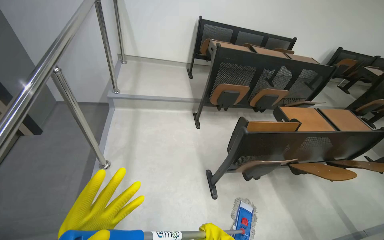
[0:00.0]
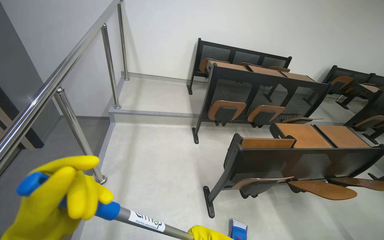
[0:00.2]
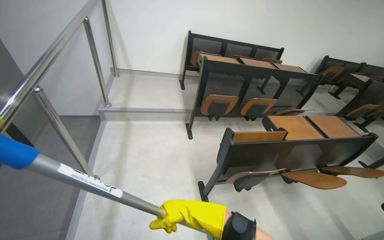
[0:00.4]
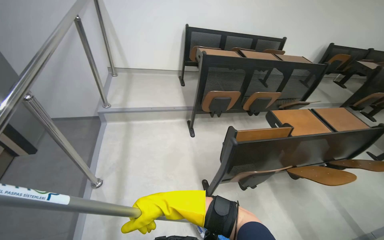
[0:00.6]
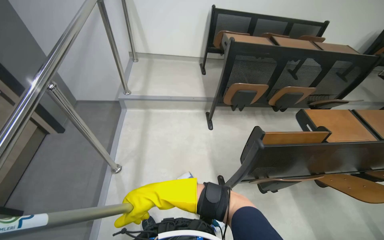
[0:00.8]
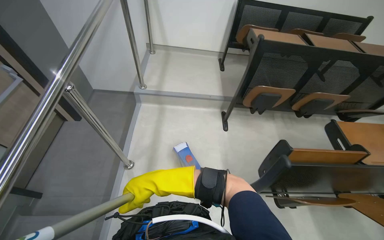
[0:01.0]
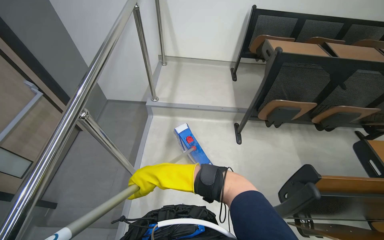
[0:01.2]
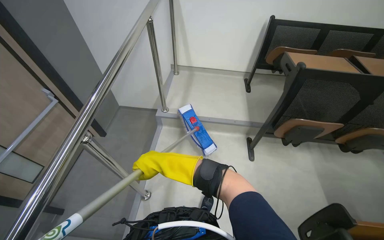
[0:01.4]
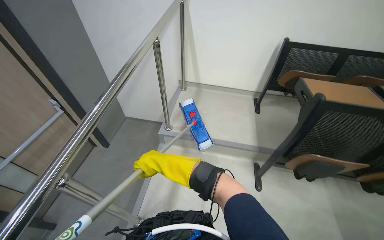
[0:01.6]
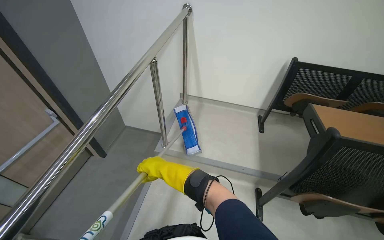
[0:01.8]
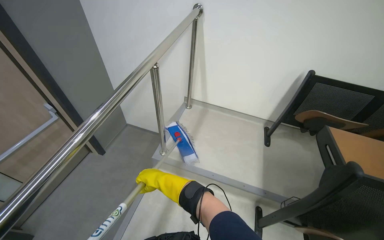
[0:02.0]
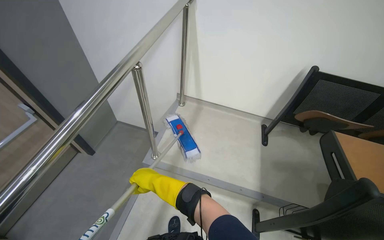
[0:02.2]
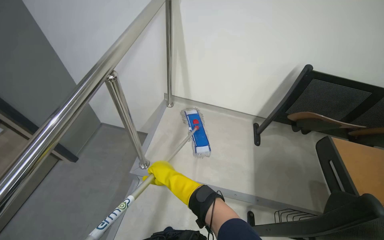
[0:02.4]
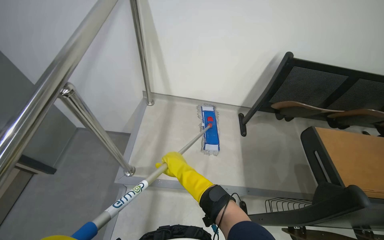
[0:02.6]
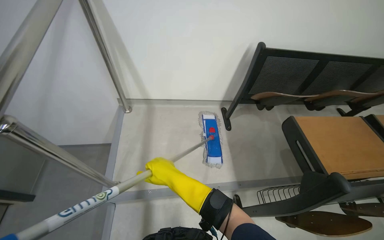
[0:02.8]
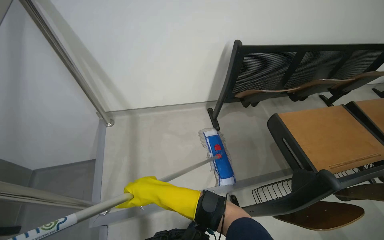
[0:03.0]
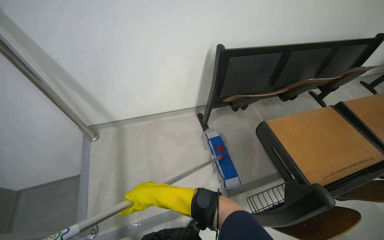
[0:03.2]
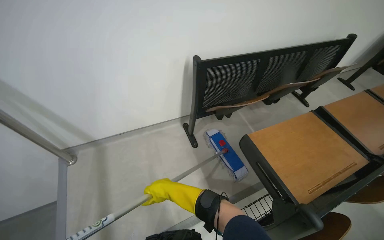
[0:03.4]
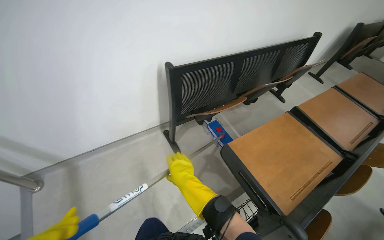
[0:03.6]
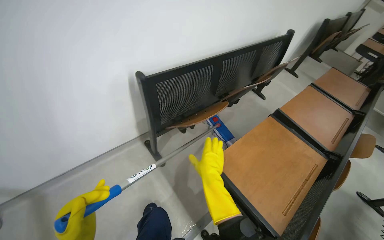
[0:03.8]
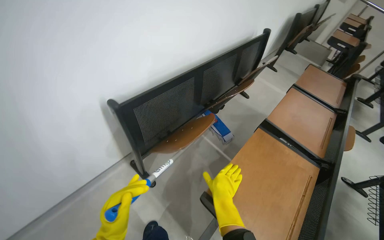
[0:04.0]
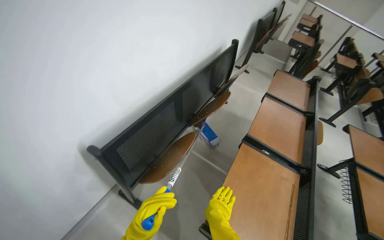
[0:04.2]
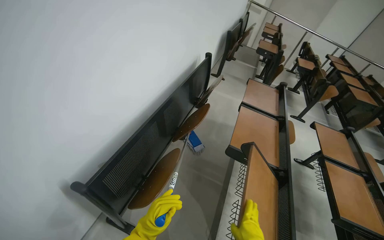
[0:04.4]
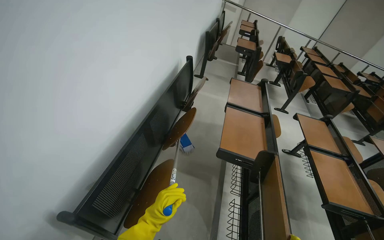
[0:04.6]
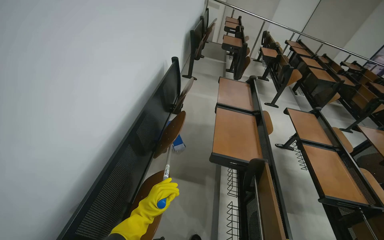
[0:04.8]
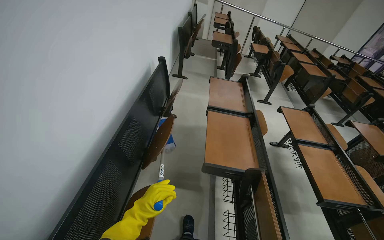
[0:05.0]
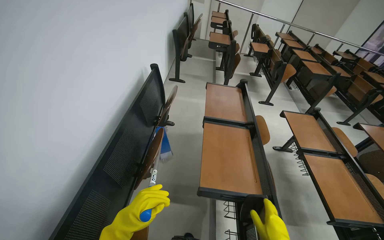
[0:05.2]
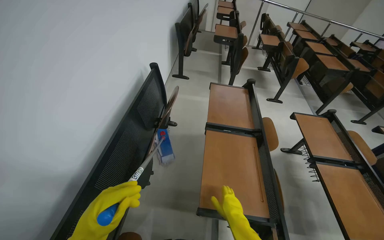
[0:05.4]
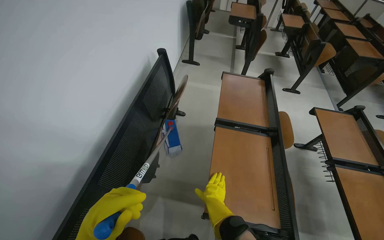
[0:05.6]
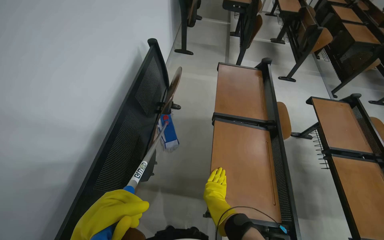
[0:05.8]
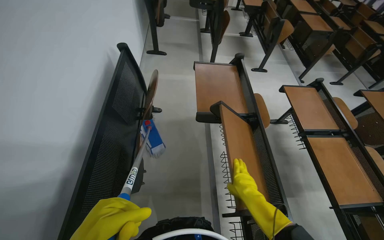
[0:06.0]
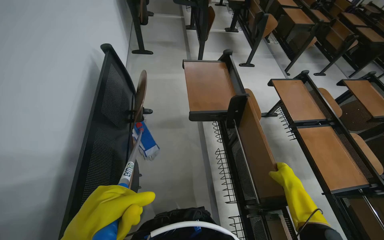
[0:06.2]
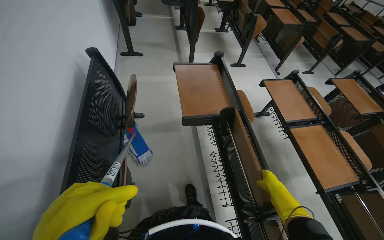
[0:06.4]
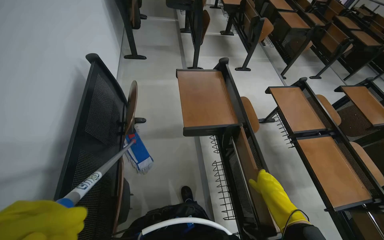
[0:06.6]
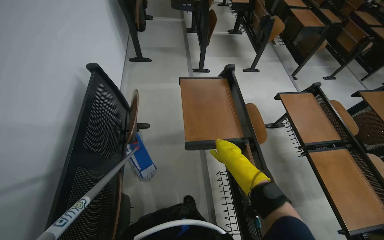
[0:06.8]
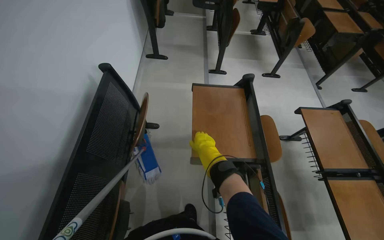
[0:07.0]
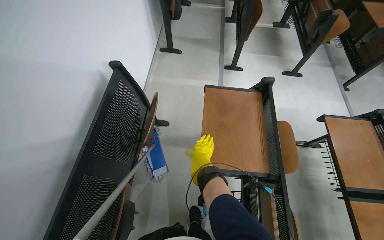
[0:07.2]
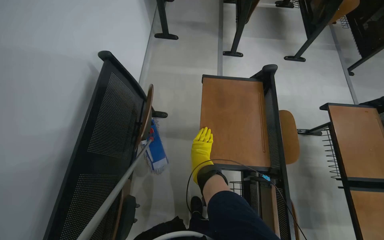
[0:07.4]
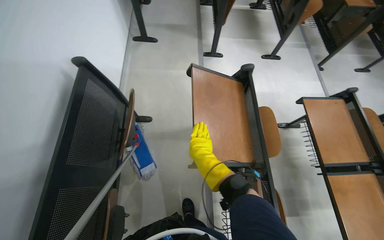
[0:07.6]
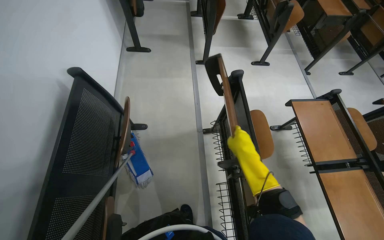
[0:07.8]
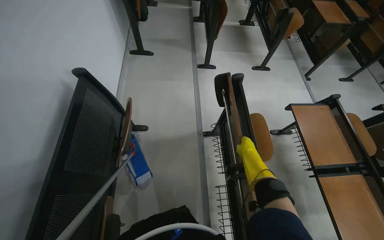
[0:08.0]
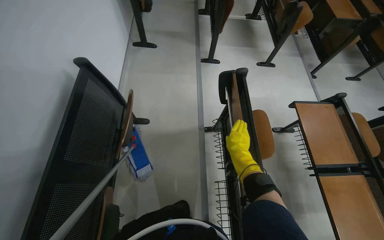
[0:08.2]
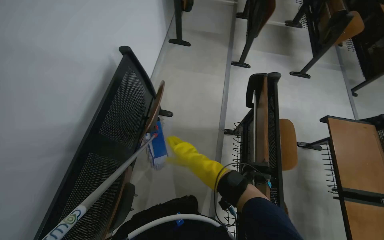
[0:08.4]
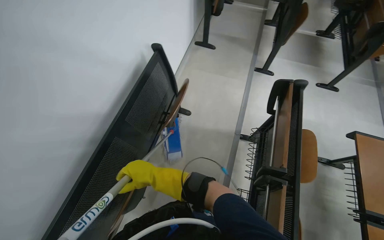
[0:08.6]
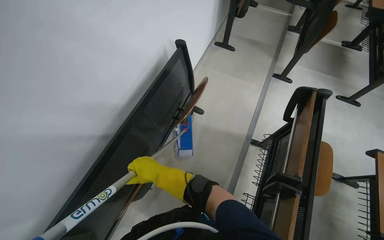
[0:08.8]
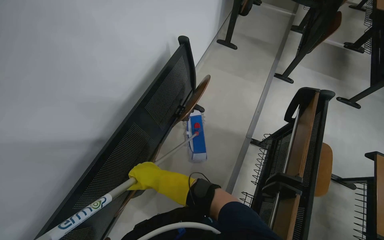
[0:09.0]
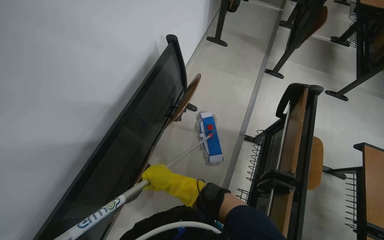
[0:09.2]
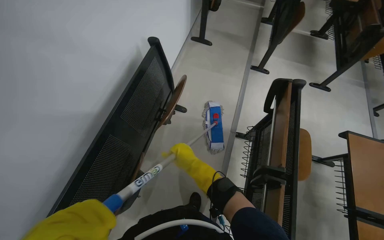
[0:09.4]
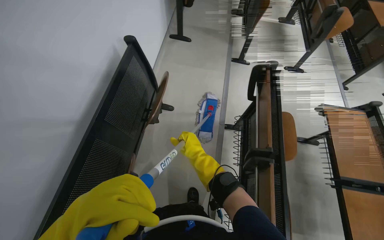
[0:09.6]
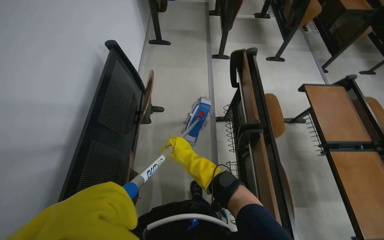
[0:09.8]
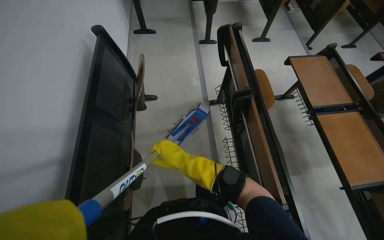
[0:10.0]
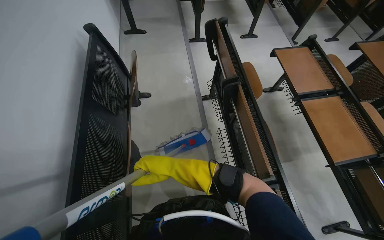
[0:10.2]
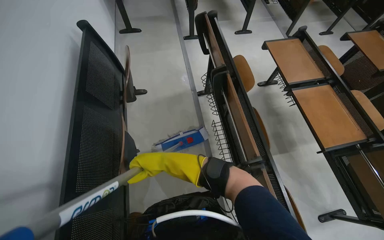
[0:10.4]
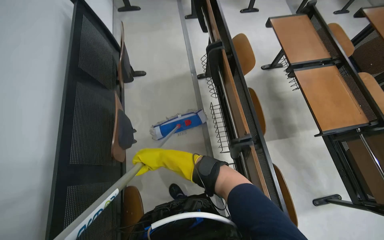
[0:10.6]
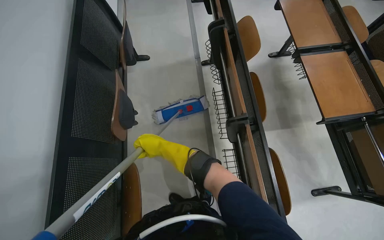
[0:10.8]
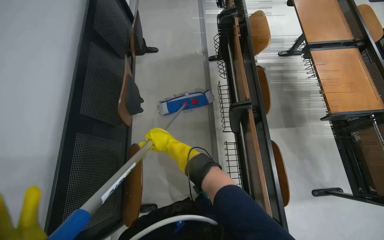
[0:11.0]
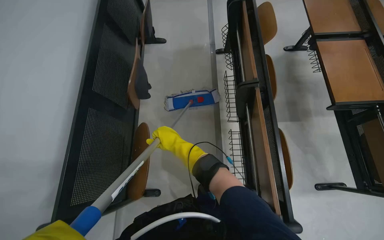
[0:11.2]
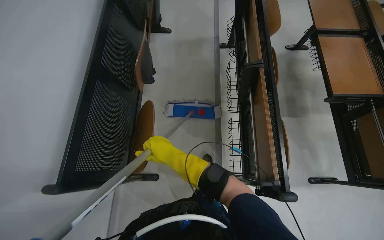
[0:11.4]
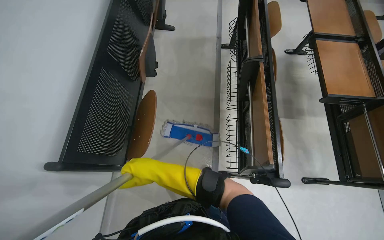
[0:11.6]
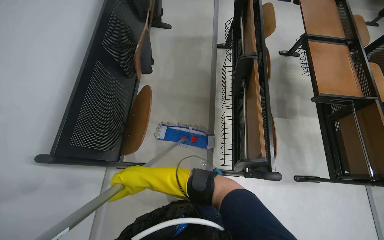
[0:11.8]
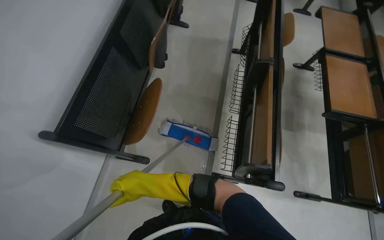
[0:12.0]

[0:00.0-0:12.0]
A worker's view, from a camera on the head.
Job: mopping floor.
The whole recording: Mopping lecture hall floor. The worker washes the mop, then mops the floor of the lecture hall, moving between rows of desks.
0:01.6 to 0:03.0: The camera travels about 70 cm. The head turns to the right by approximately 25 degrees.
0:03.0 to 0:04.4: The head travels some 70 cm. The head rotates approximately 55 degrees to the right.
0:04.4 to 0:06.0: The wearer moves some 70 cm. The head rotates roughly 25 degrees to the right. The view tilts about 15 degrees downward.
0:06.0 to 0:07.6: The camera travels some 50 cm.
0:07.6 to 0:09.0: The wearer looks roughly 30 degrees further to the left. The right hand goes some 35 cm to the left and down the picture.
0:09.0 to 0:10.4: The head turns to the right by roughly 40 degrees. The right hand reaches approximately 20 cm to the right, then returns.
0:10.4 to 0:12.0: The wearer moves roughly 50 cm.

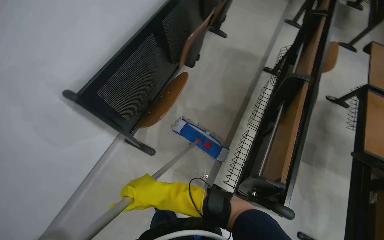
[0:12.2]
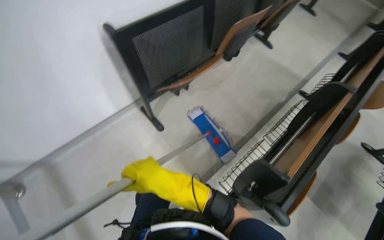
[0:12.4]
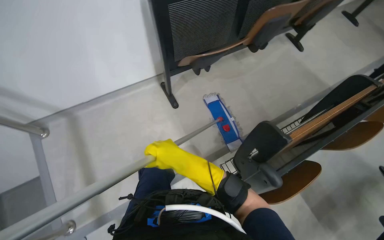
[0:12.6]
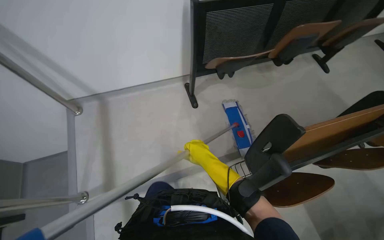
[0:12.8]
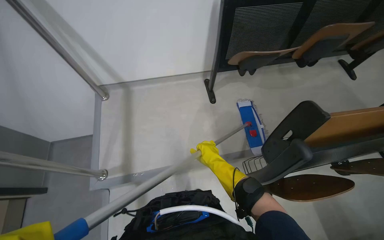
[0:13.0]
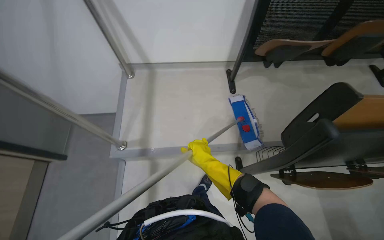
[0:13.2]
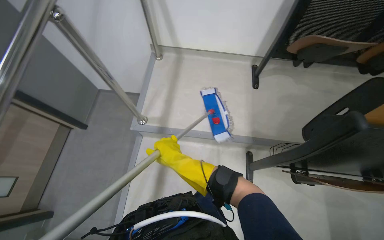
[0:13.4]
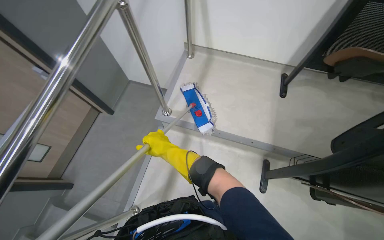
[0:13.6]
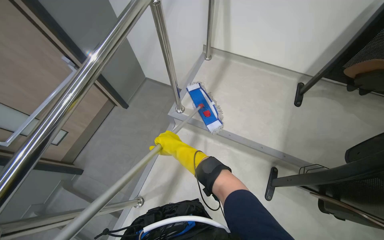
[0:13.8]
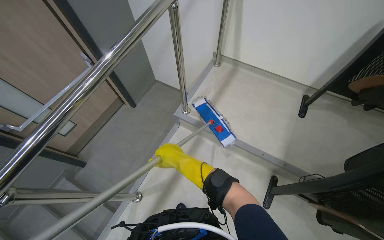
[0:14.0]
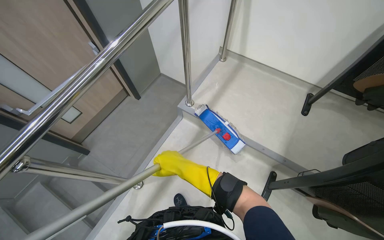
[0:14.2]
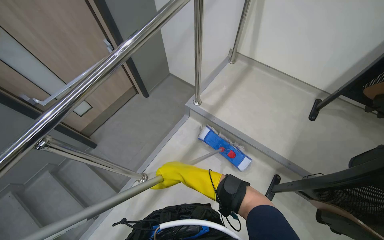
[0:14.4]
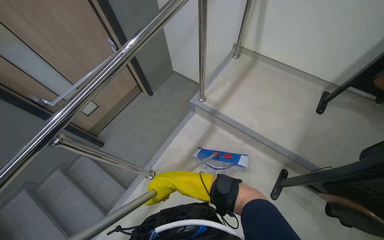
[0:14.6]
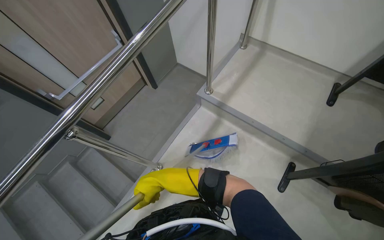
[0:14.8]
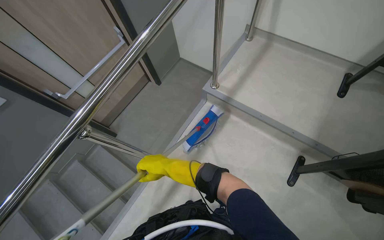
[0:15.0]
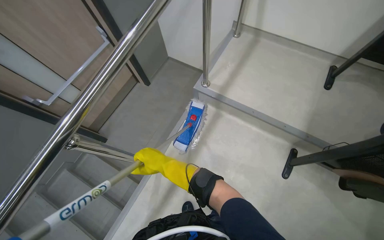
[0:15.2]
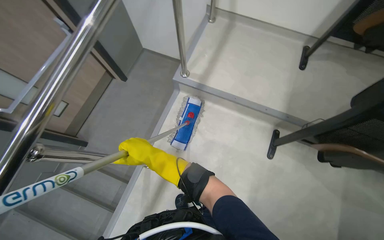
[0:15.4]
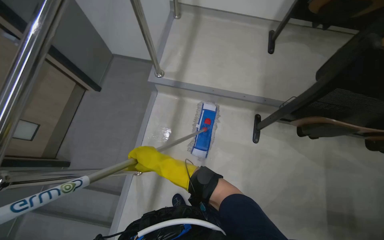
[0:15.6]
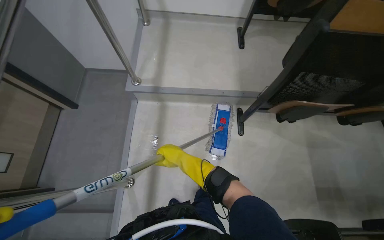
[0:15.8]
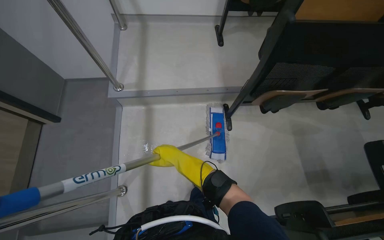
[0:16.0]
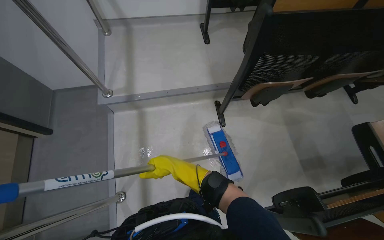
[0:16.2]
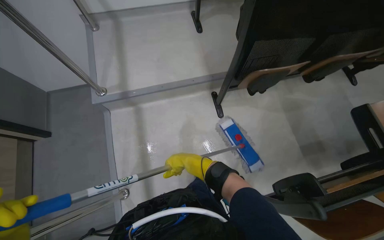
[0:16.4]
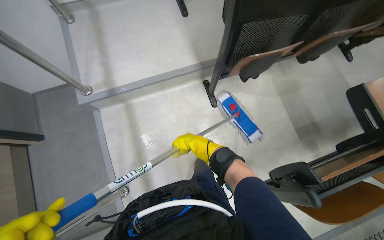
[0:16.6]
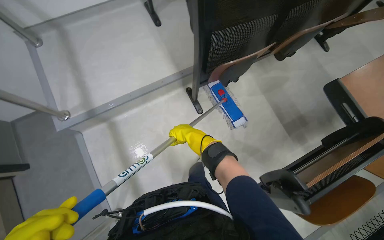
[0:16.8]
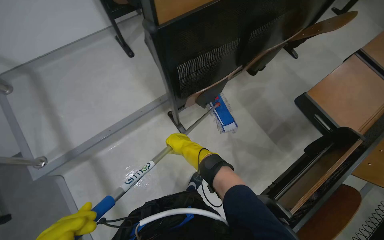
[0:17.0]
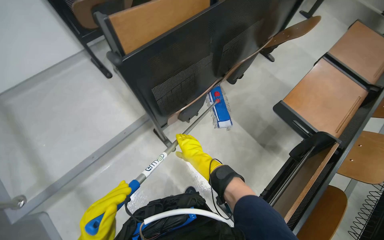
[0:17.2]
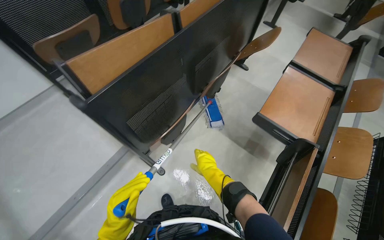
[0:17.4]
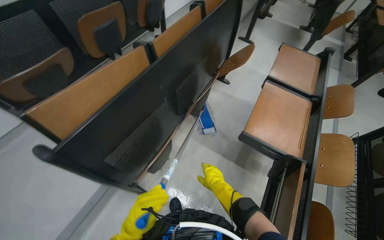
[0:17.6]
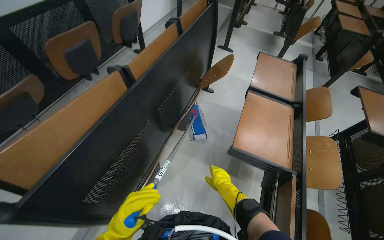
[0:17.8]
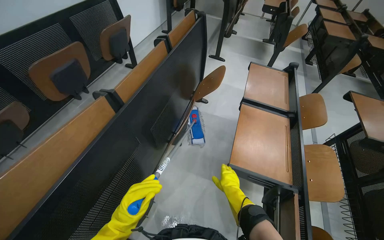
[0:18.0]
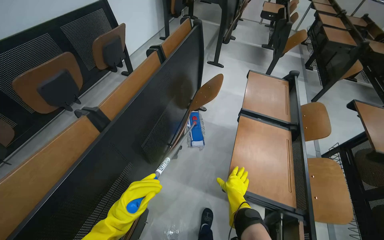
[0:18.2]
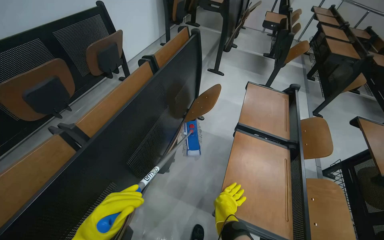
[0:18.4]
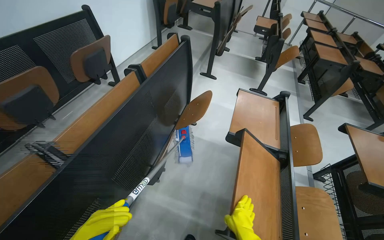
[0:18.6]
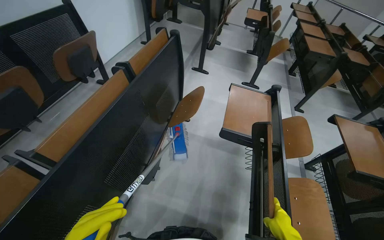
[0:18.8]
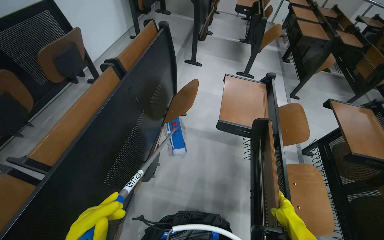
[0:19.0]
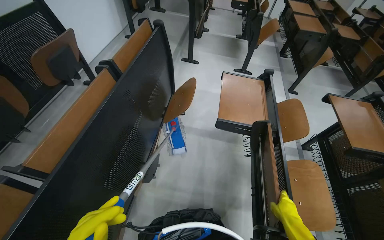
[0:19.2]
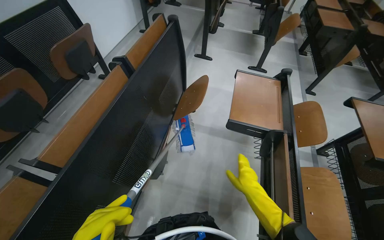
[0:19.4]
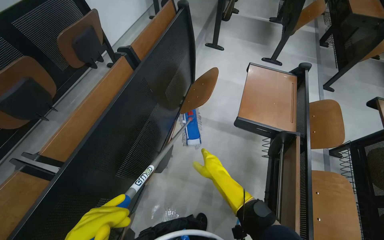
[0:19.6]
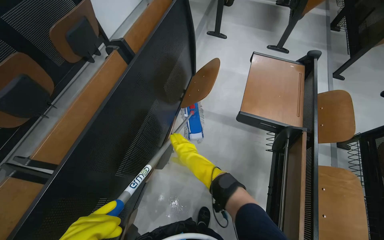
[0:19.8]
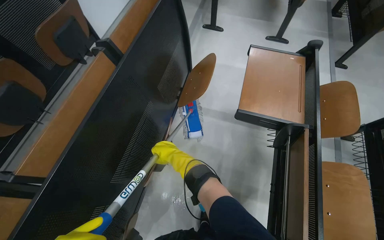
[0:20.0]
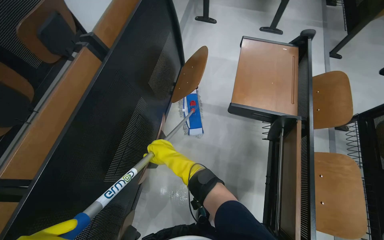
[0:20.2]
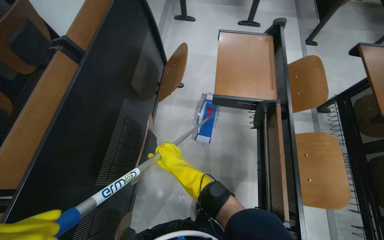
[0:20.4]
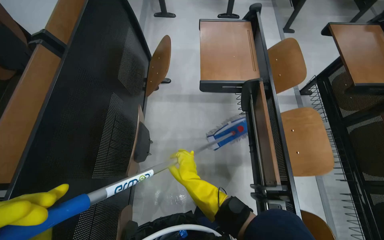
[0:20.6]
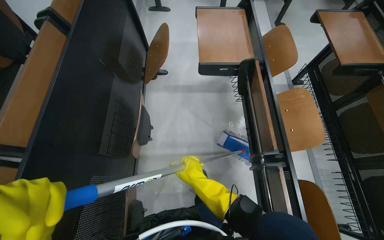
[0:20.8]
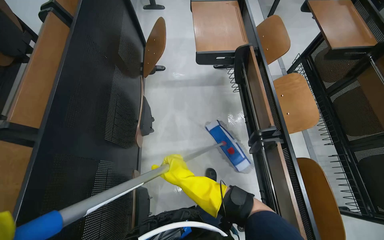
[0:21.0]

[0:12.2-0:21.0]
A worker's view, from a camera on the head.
Job: mopping floor.
The whole recording: Mopping lecture hall floor. The worker washes the mop, then mops the floor of the lecture hall, moving between rows of desks.
0:12.2 to 0:13.6: The camera is carried about 50 cm. The wearer's head swings approximately 75 degrees to the left.
0:15.2 to 0:16.6: The head turns to the right by some 50 degrees.
0:16.6 to 0:18.0: The wearer moves approximately 70 cm. The wearer's head swings about 50 degrees to the right. The wearer looks approximately 20 degrees further upward.
